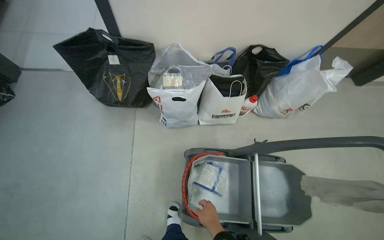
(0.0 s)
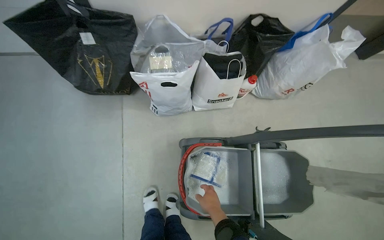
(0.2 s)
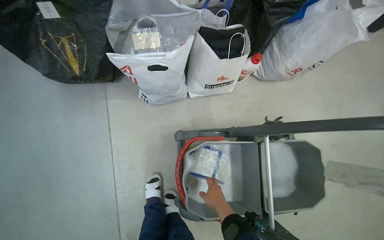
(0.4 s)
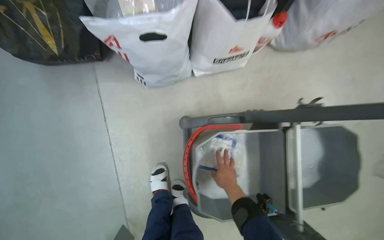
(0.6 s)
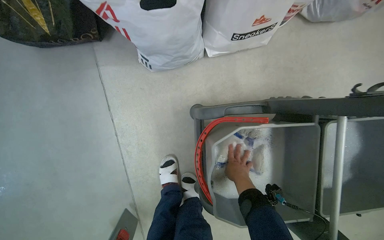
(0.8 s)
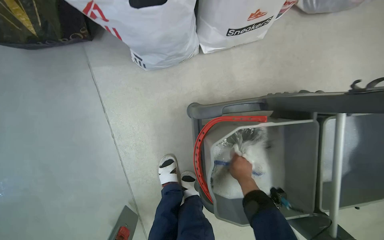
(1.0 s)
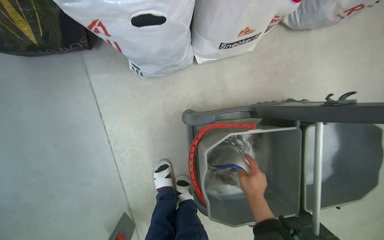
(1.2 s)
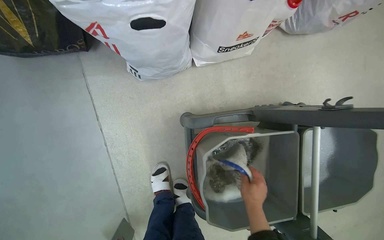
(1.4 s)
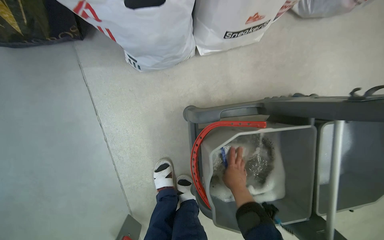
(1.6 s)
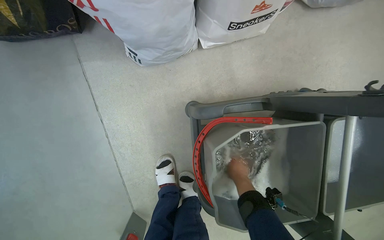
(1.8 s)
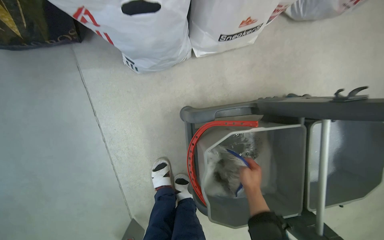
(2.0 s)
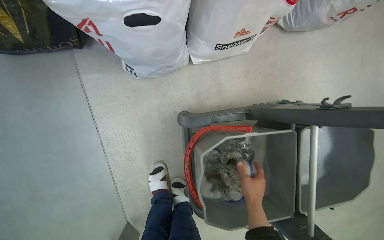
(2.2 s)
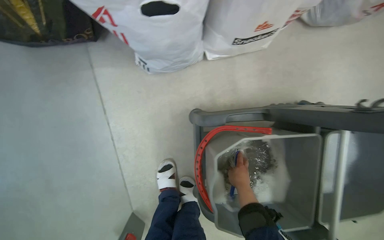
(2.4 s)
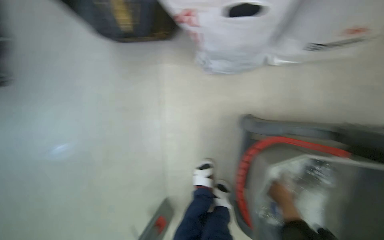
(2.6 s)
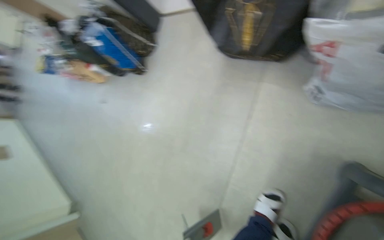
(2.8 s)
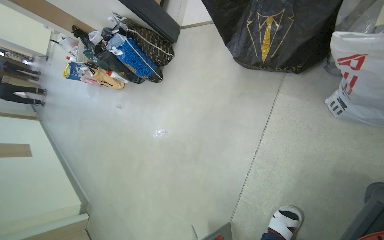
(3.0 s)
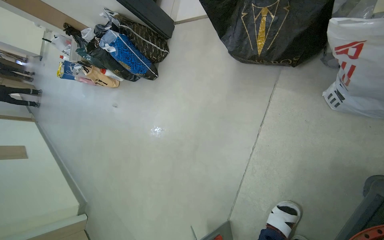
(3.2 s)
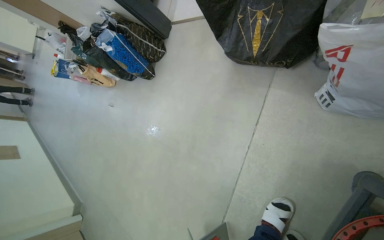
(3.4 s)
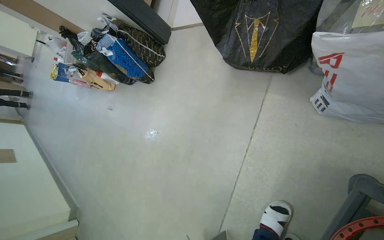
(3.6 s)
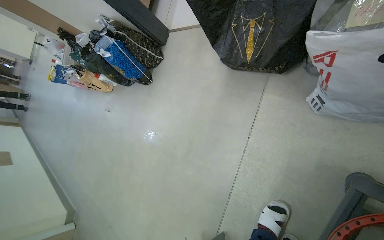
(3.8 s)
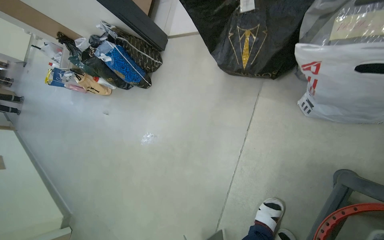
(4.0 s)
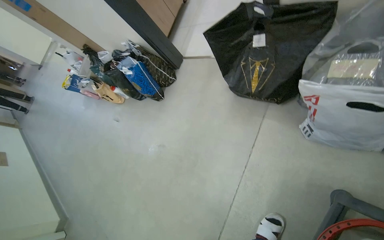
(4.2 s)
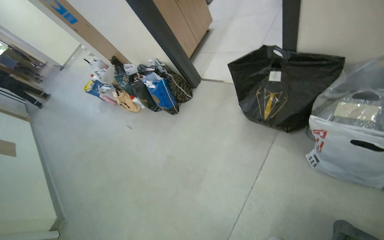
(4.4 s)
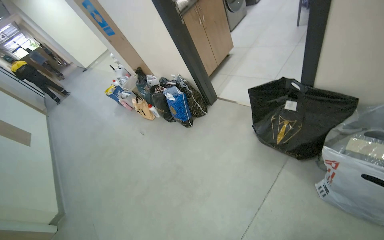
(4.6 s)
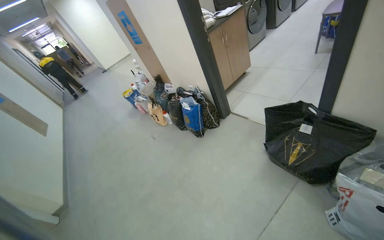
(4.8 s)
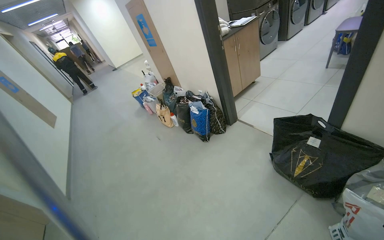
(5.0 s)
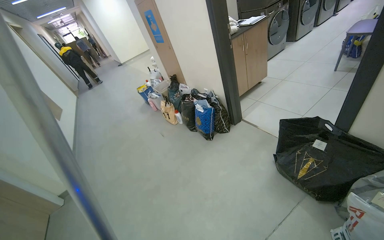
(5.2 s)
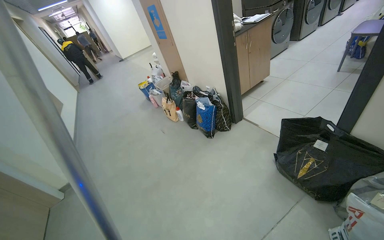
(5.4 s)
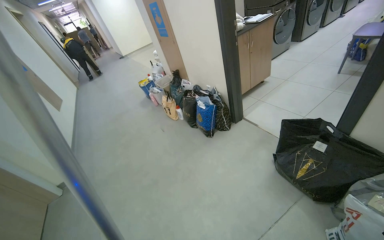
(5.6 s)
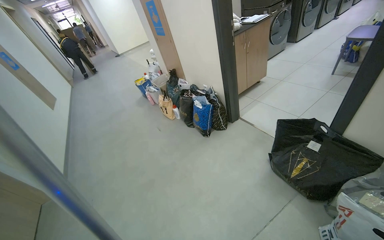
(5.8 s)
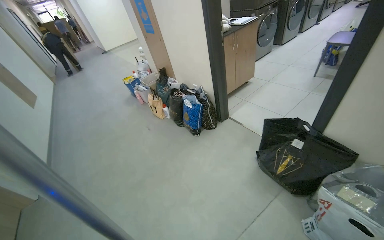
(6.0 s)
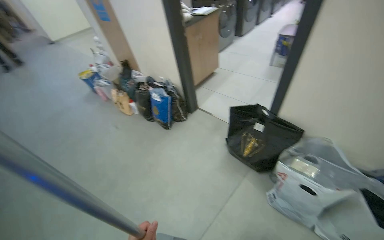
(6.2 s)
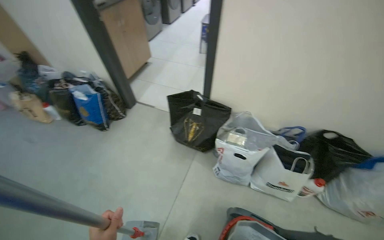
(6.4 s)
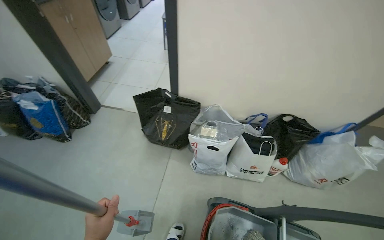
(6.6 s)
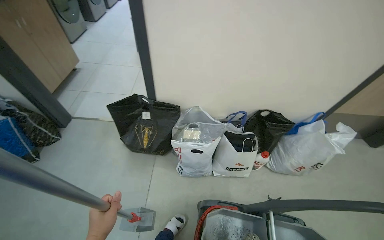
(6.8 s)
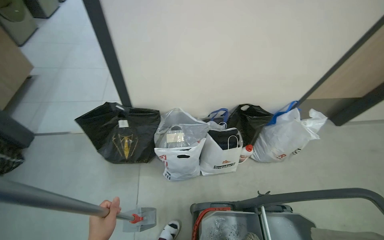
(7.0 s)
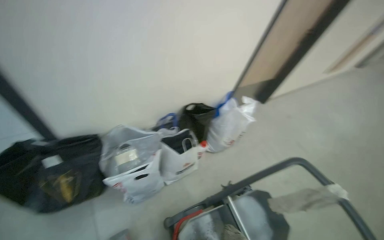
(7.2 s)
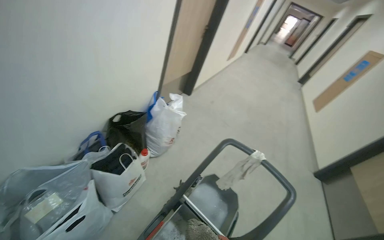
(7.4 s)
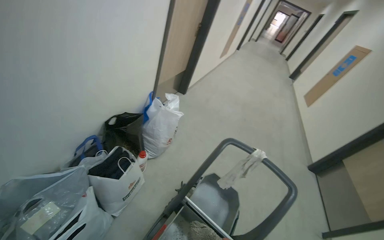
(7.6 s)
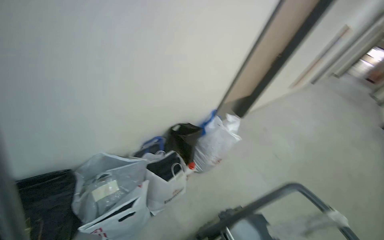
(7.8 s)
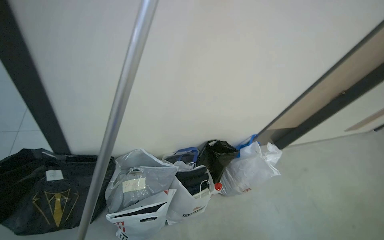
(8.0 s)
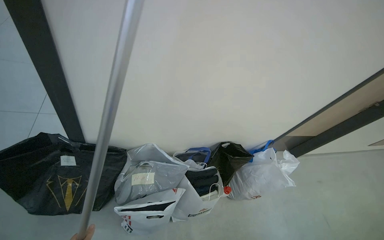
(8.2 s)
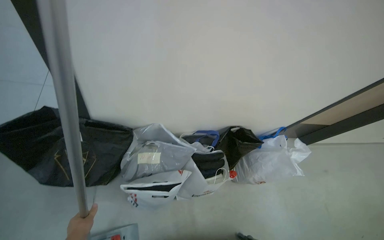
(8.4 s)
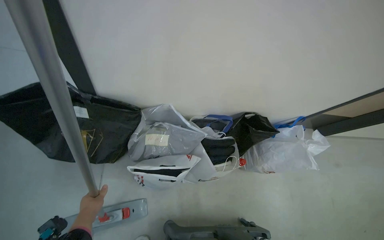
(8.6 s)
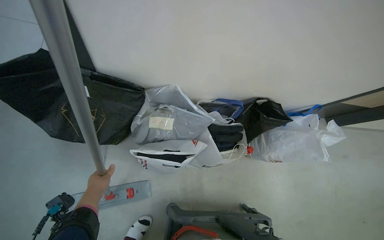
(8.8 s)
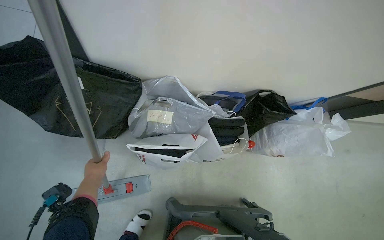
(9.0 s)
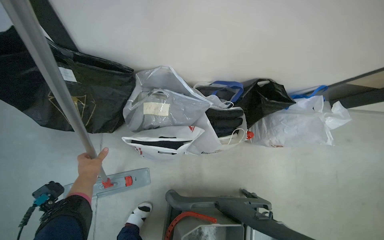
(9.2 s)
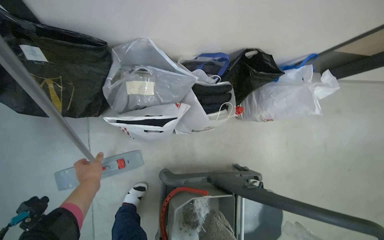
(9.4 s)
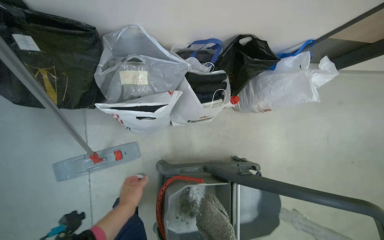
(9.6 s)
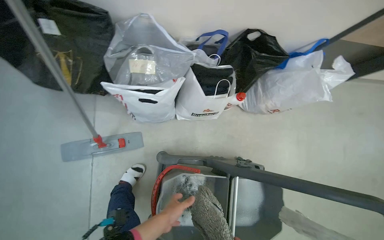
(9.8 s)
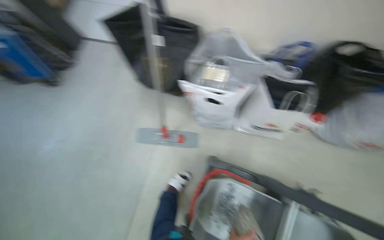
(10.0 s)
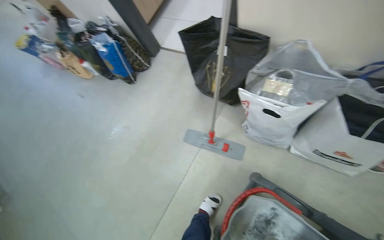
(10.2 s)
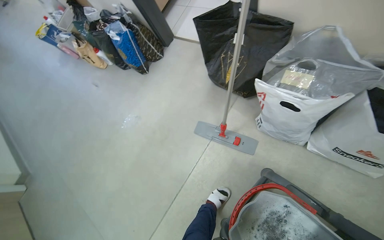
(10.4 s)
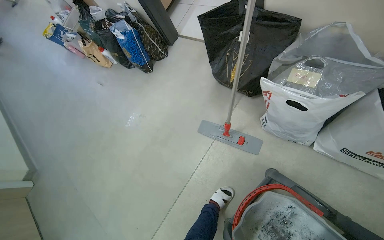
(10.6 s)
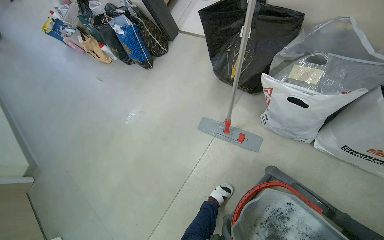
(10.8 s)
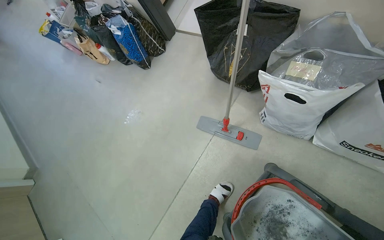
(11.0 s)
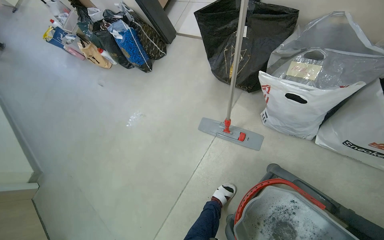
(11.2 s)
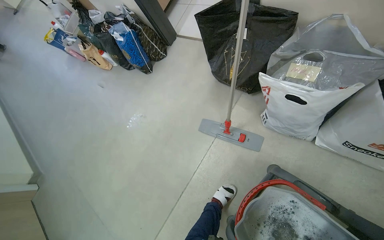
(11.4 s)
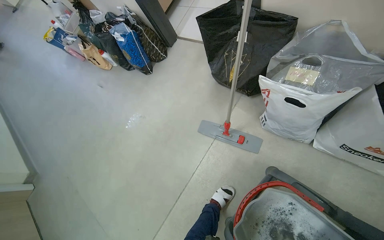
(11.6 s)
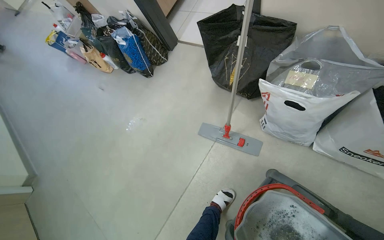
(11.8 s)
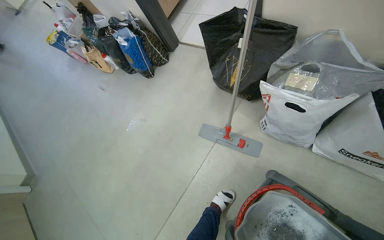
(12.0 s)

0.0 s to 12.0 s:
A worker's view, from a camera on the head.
Job: mopping floor.
The whole recording: Mopping hallway floor. The worker mops the hallway floor with a flat mop, periodically dipping and wringing it in a bucket.
0.0 to 1.6 s: The camera is carried about 50 cm. The view tips downward by about 30 degrees.
1.6 to 3.0 s: The wearer looks roughly 55 degrees further to the left.
3.0 to 4.4 s: The wearer looks some 15 degrees further upward.
6.0 to 7.6 s: The wearer's head swings some 120 degrees to the right.
7.6 to 9.0 s: The head rotates approximately 60 degrees to the left.
9.0 to 10.4 s: The wearer's head swings some 50 degrees to the left.

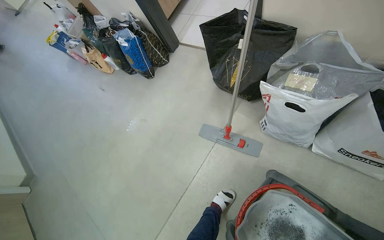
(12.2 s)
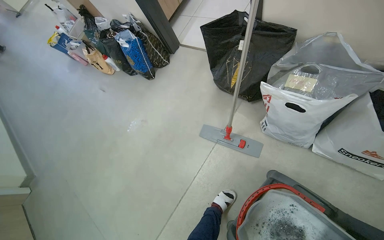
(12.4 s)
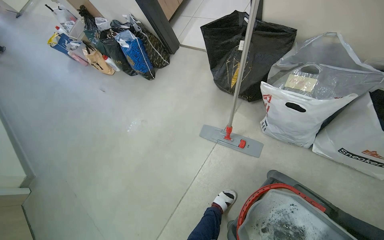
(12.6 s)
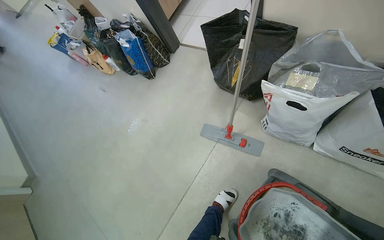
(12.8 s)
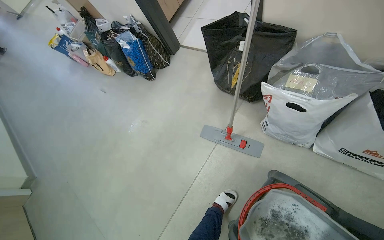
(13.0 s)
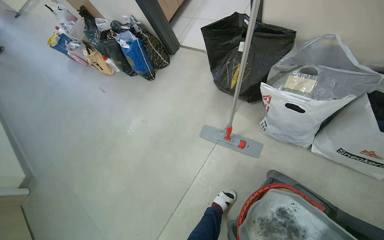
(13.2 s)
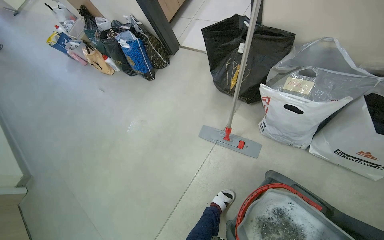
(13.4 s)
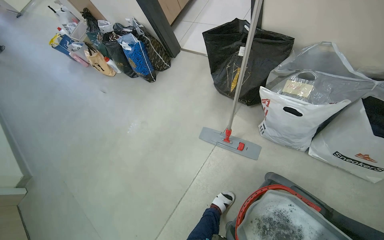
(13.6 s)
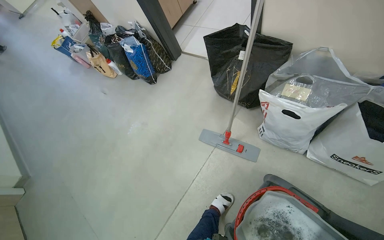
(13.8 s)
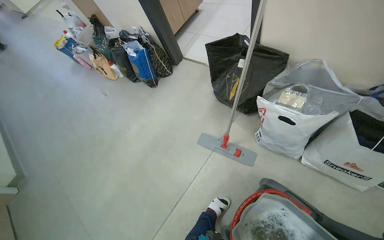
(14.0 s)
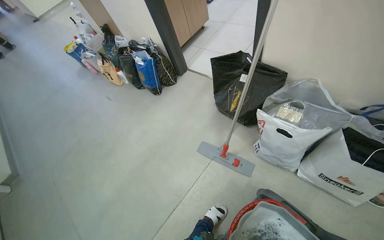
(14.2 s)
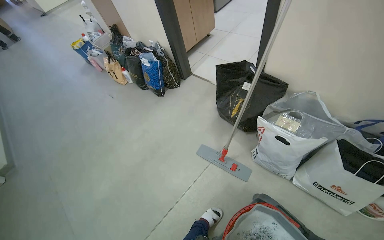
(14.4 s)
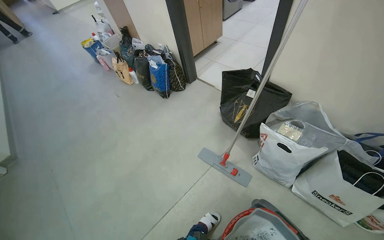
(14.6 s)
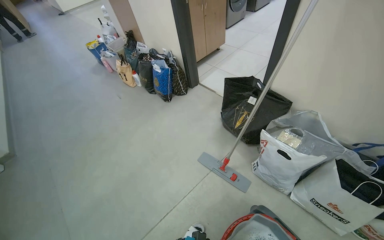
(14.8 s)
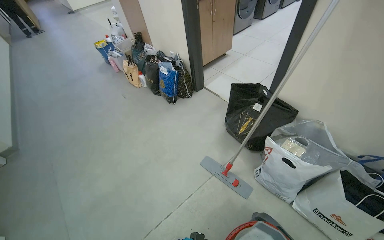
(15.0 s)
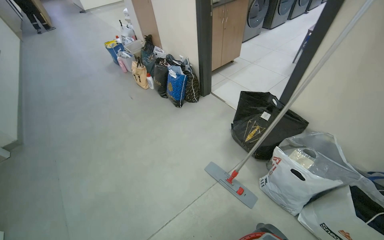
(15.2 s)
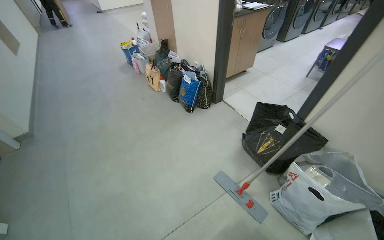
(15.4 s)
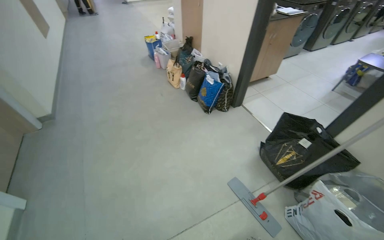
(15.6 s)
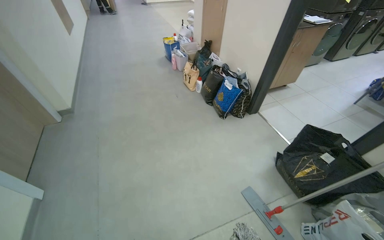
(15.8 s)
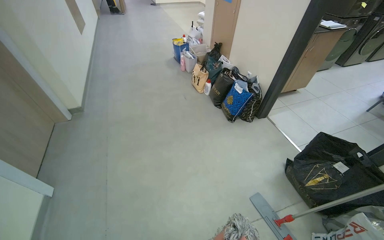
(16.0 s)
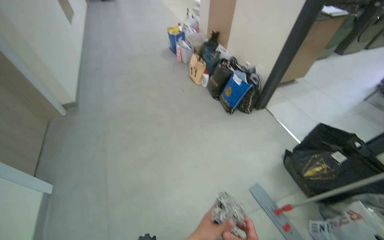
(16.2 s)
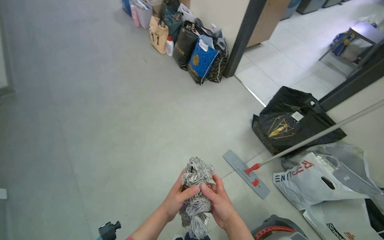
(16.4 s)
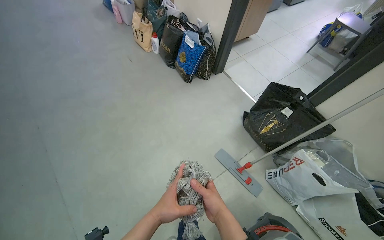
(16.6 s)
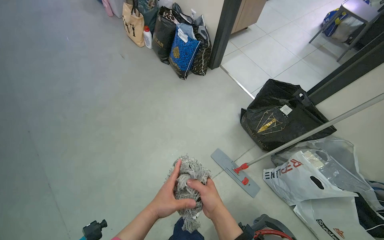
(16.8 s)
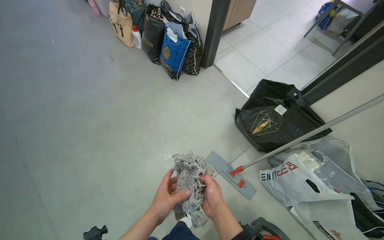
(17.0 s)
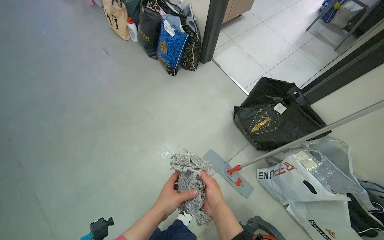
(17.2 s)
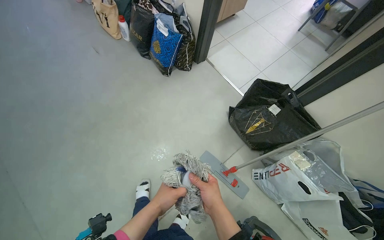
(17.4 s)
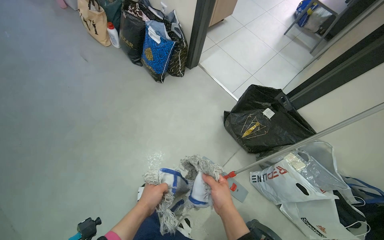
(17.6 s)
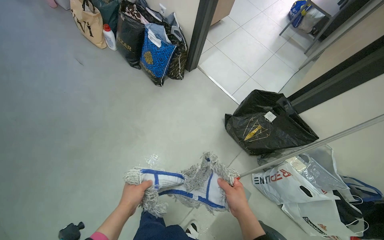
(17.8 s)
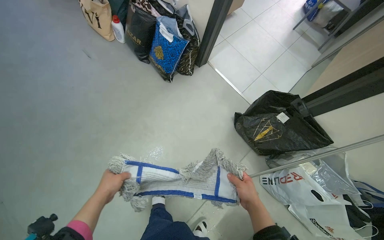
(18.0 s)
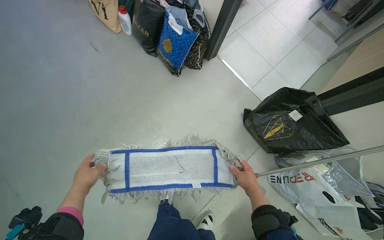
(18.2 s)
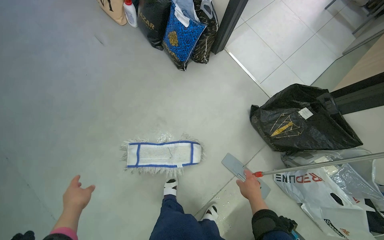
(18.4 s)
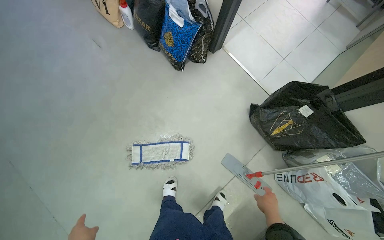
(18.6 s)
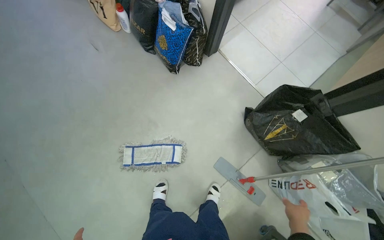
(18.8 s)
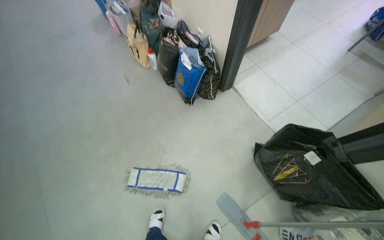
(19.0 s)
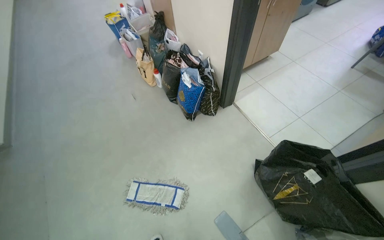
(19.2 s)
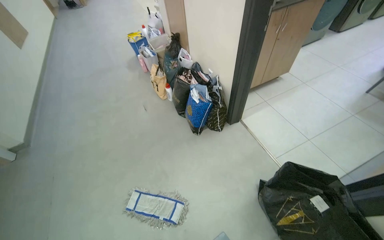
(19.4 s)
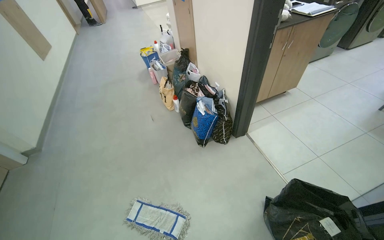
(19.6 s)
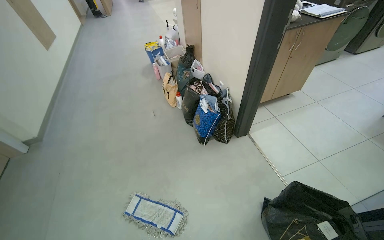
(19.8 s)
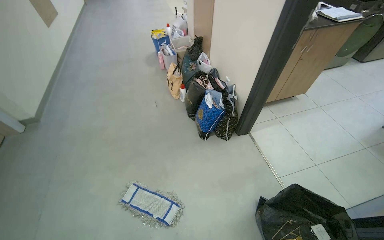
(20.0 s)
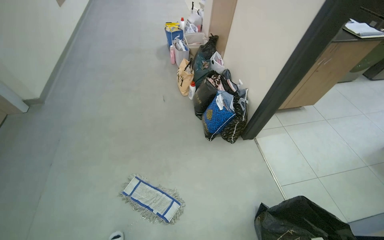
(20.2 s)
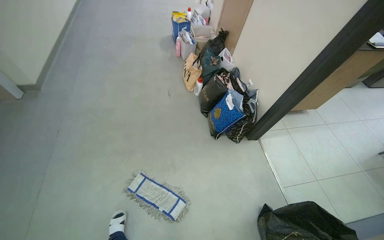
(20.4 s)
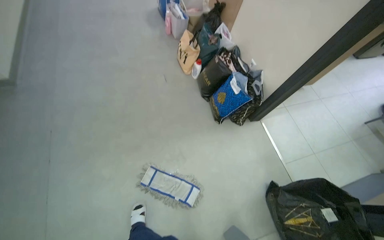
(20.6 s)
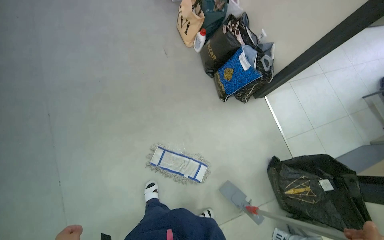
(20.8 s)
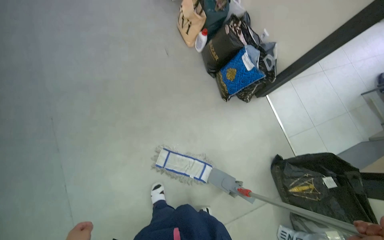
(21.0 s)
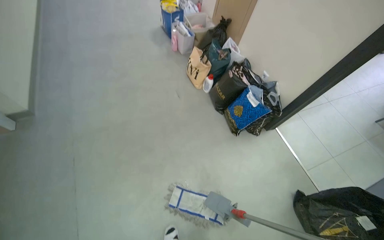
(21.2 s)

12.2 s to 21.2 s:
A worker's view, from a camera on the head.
Job: mopping floor.
The whole recording: Mopping hallway floor. The worker mops the hallway floor with a flat mop, periodically dipping and wringing it in a bucket.
13.8 to 15.2 s: The view tips upward by approximately 15 degrees.
15.2 to 16.6 s: The view tips downward by some 15 degrees.
16.6 to 18.2 s: The head travels about 50 cm. The camera pitches downward, by some 15 degrees.
18.2 to 19.8 s: The head travels to the right, about 40 cm. The head turns to the left by roughly 30 degrees. The view tips upward by roughly 25 degrees.
19.8 to 21.2 s: The wearer moves approximately 70 cm. The wearer looks some 15 degrees further downward.
